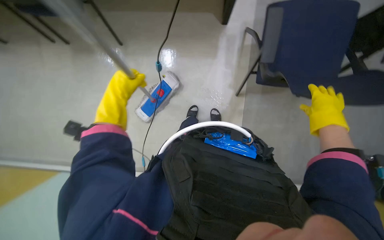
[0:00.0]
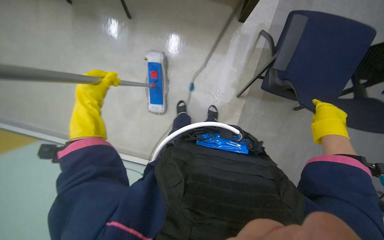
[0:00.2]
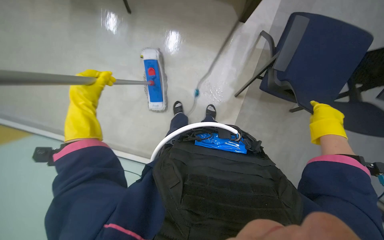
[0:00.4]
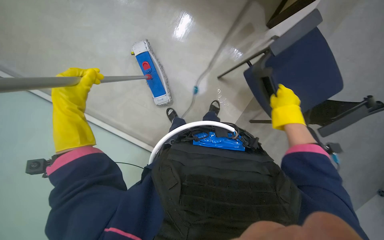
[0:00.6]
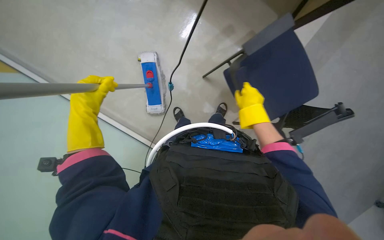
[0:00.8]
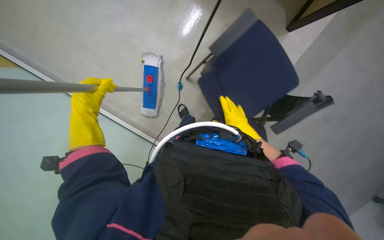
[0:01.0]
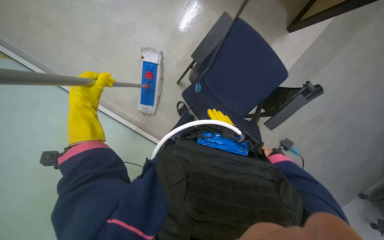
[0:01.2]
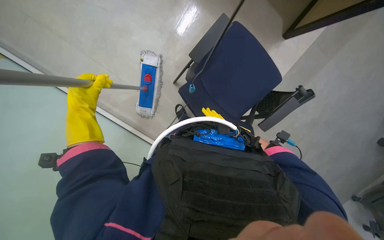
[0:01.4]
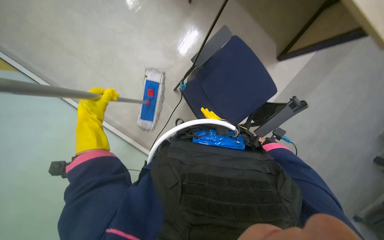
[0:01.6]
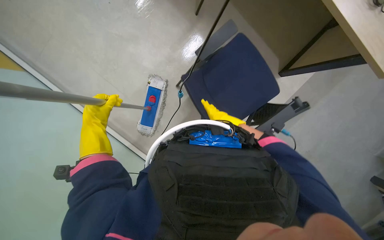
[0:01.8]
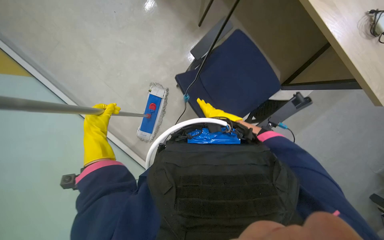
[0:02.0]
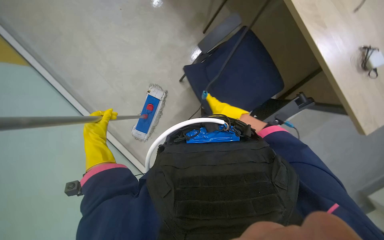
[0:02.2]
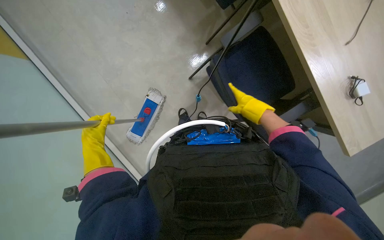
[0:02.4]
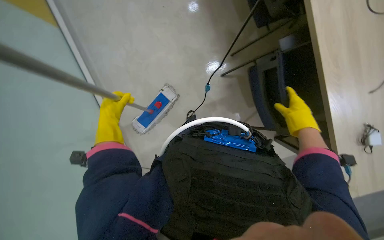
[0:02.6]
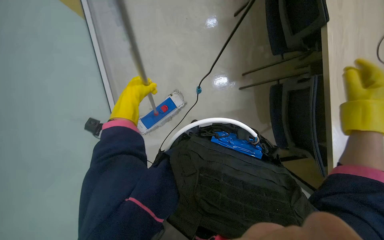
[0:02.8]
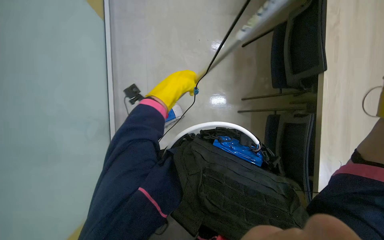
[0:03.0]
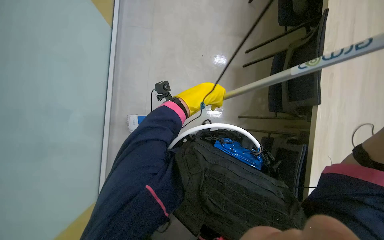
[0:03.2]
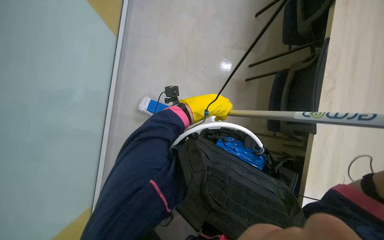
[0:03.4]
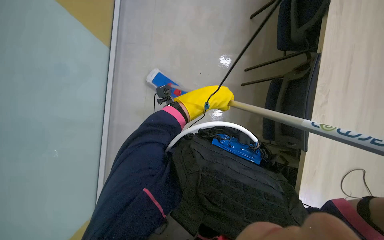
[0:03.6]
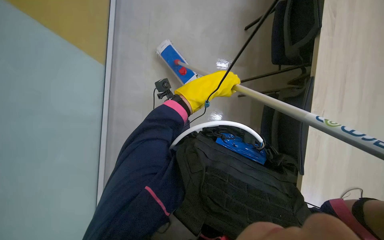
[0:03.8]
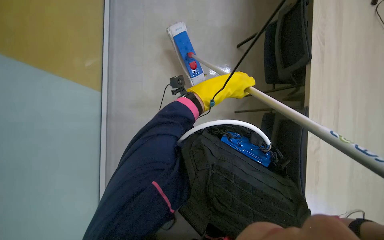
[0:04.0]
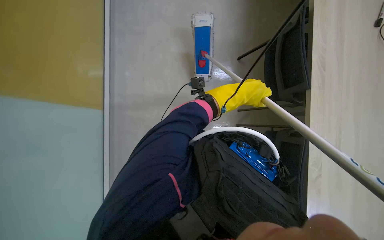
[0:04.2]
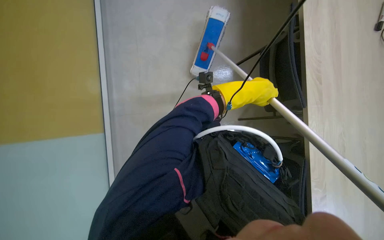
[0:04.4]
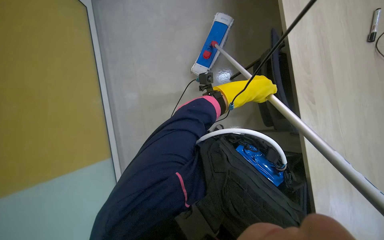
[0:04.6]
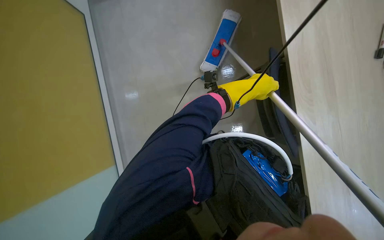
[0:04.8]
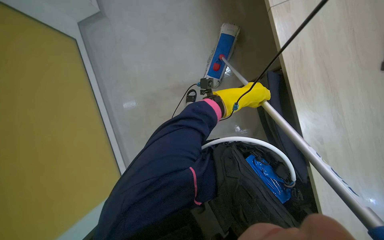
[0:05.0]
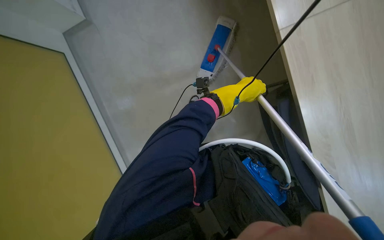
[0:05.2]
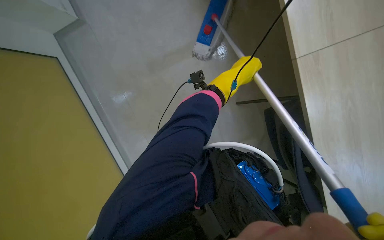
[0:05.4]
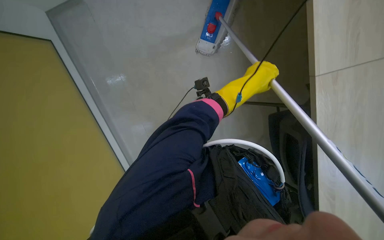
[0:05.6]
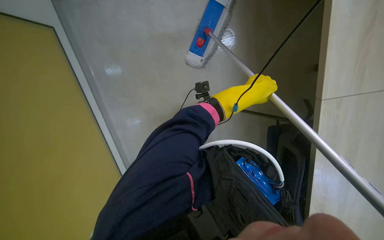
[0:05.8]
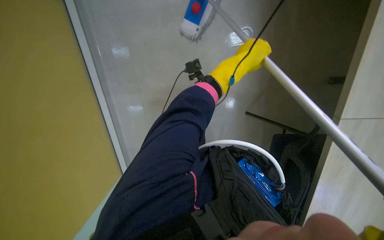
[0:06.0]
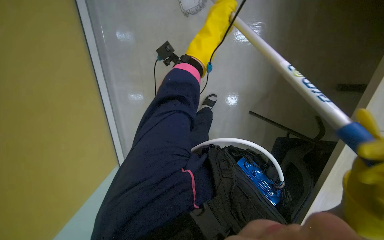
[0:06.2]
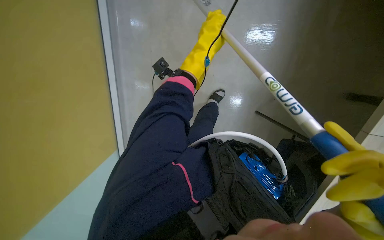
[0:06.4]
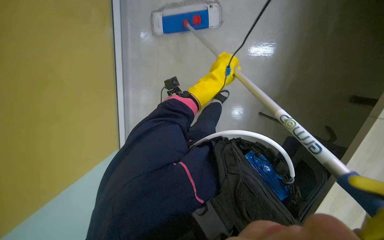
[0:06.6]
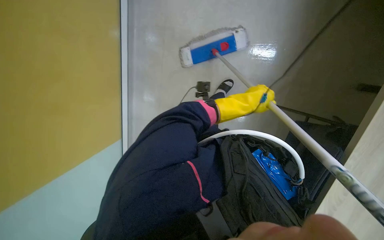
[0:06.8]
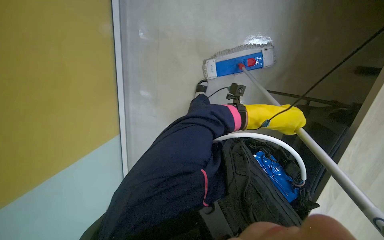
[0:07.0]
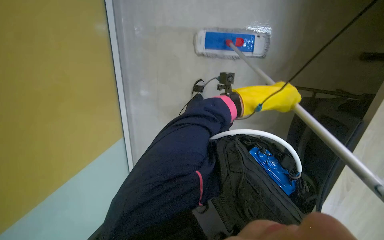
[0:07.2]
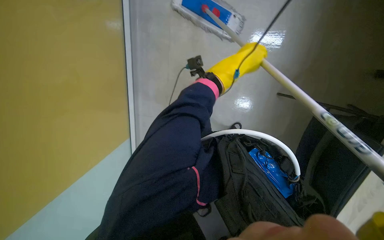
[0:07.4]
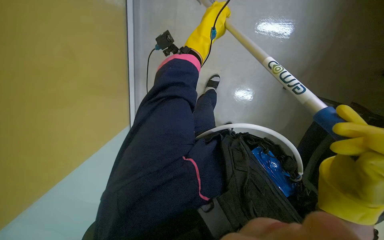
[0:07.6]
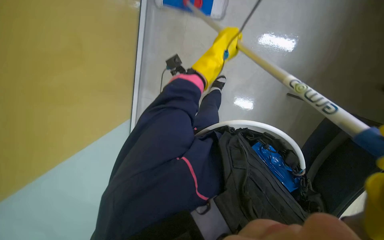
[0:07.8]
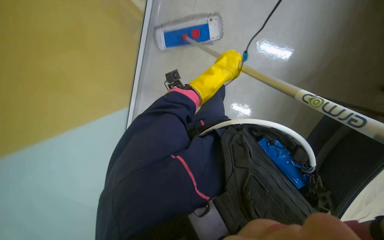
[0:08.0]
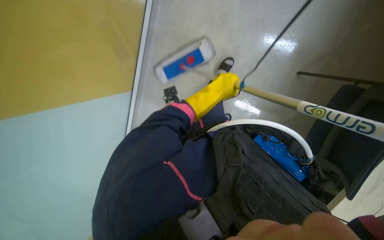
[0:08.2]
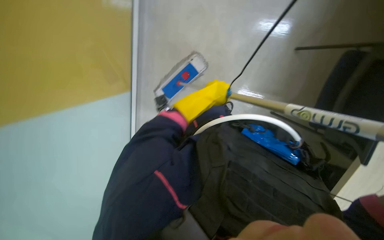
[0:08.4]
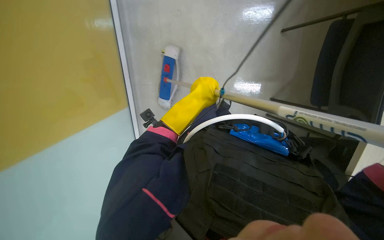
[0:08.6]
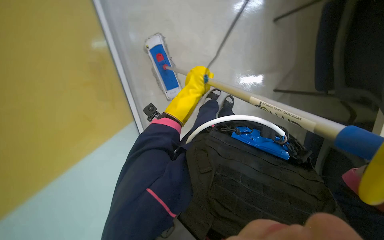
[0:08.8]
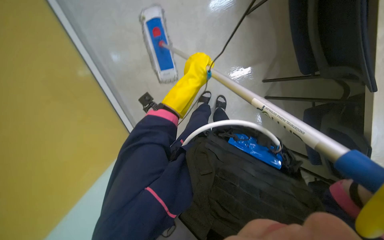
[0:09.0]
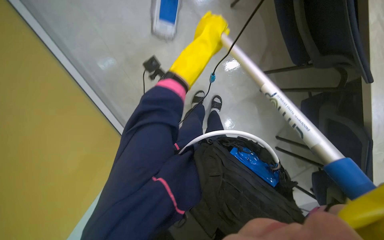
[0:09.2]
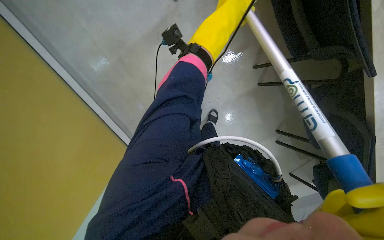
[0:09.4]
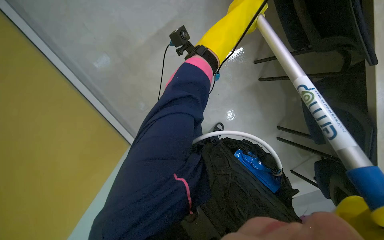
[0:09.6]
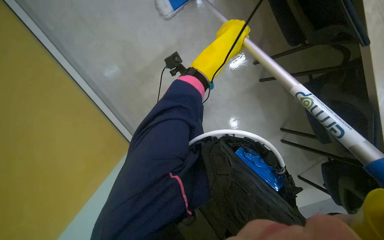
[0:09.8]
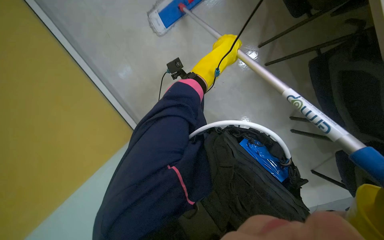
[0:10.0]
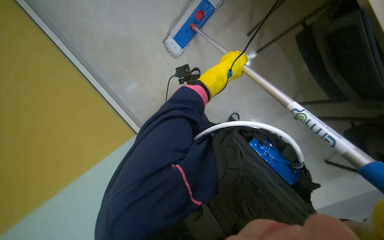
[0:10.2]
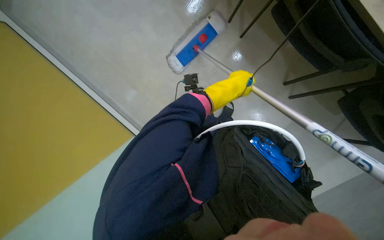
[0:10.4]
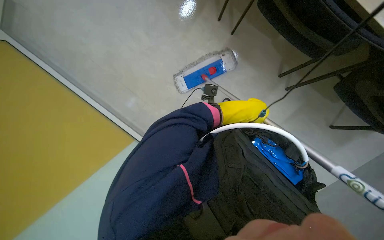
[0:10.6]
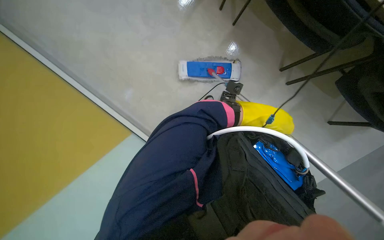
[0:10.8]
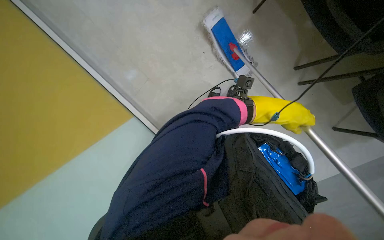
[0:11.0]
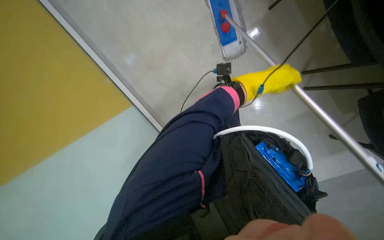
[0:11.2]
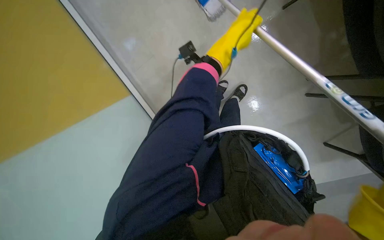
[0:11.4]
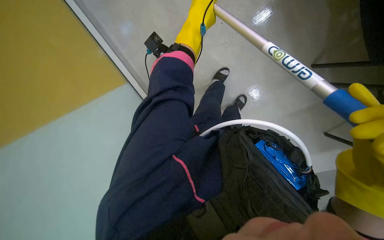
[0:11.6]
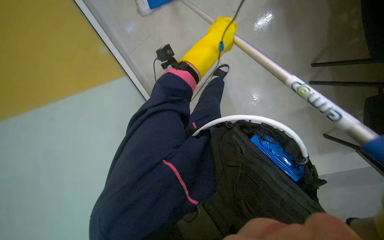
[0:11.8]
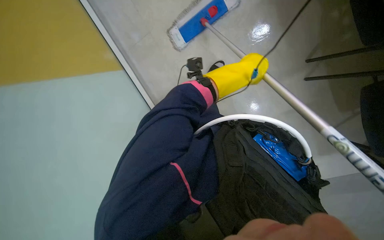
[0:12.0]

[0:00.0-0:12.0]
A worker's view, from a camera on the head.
Job: mopping floor.
The whole recording: Mopping office floor. The worker mops the office floor, moving chairs to clean under desks.
0:00.0 to 0:01.6: The right hand travels to the left and farther from the camera by roughly 25 cm.
0:01.6 to 0:03.0: The wearer looks approximately 20 degrees further upward. The scene turns about 35 degrees clockwise in the picture.
0:03.0 to 0:04.4: The camera pitches upward, by approximately 15 degrees. The scene turns approximately 25 degrees clockwise in the picture. The left hand is displaced to the right by approximately 10 cm.
0:06.0 to 0:07.6: The left hand moves up and down the picture over roughly 25 cm, changing direction 2 times.
0:07.6 to 0:09.0: The view tips upward by some 20 degrees. Everything in view rotates approximately 30 degrees counterclockwise.
0:10.4 to 0:12.0: The view tips downward by about 15 degrees. The left hand moves left and right over about 25 cm, changing direction 2 times.

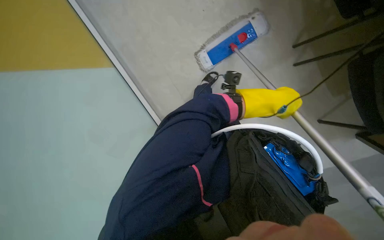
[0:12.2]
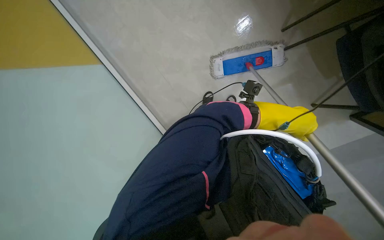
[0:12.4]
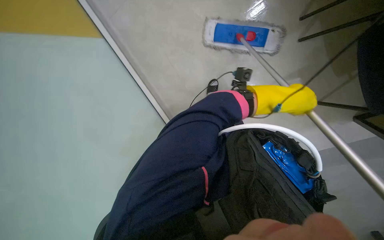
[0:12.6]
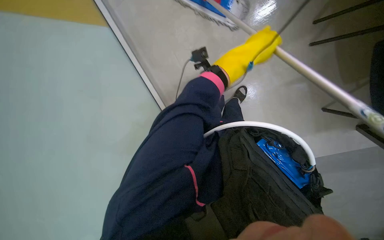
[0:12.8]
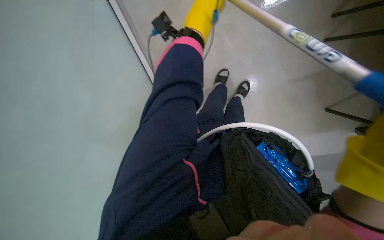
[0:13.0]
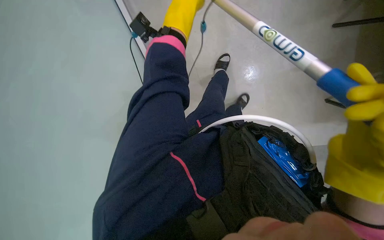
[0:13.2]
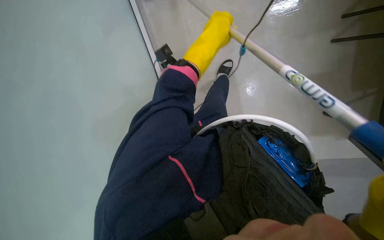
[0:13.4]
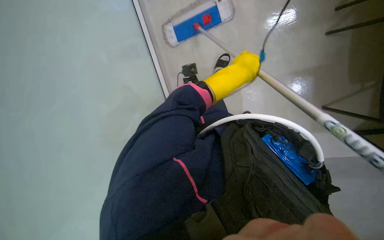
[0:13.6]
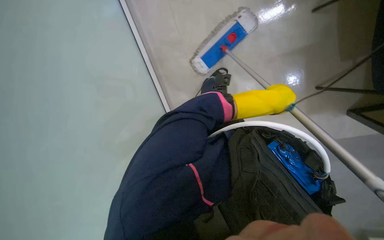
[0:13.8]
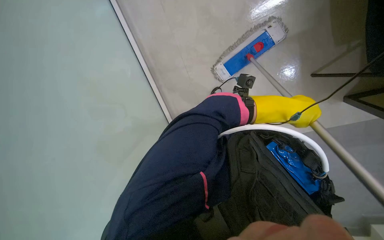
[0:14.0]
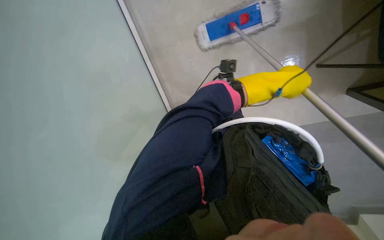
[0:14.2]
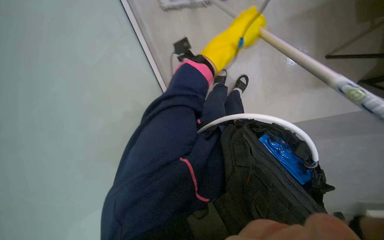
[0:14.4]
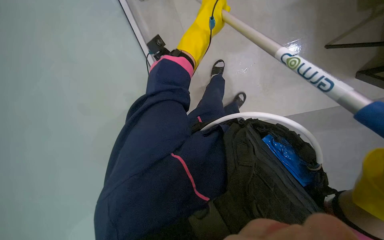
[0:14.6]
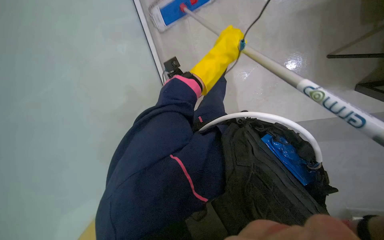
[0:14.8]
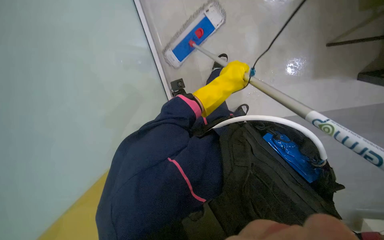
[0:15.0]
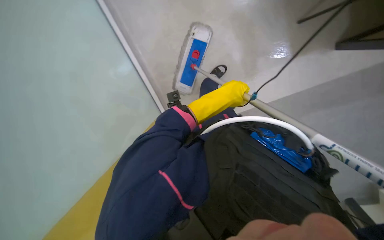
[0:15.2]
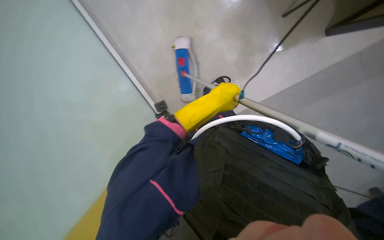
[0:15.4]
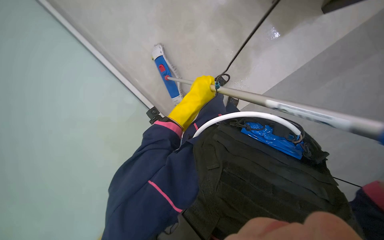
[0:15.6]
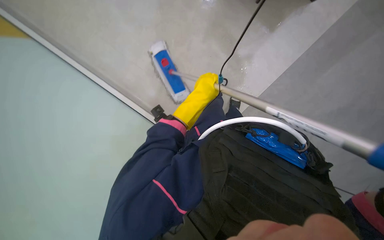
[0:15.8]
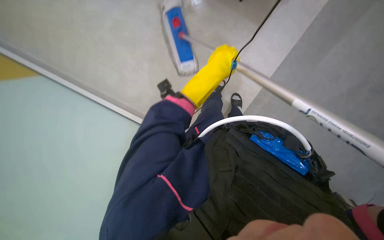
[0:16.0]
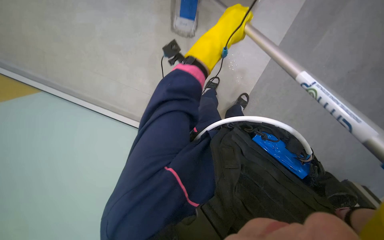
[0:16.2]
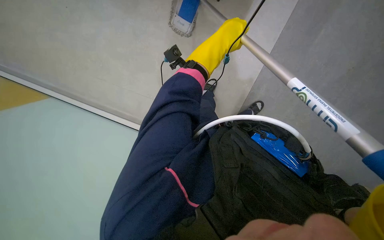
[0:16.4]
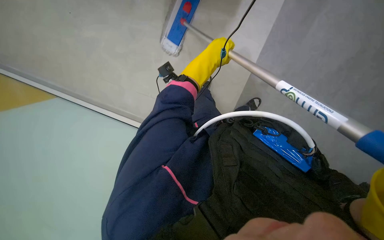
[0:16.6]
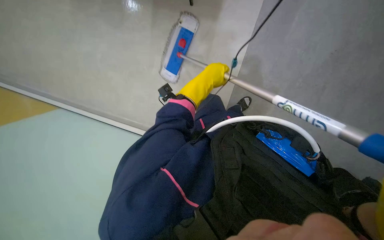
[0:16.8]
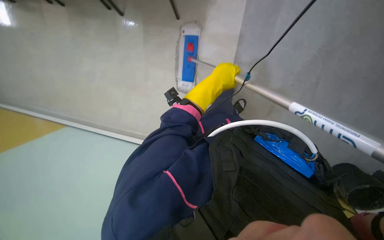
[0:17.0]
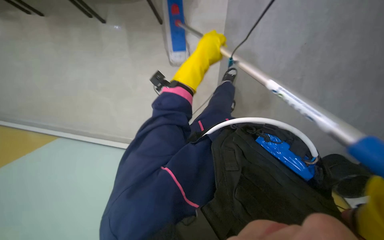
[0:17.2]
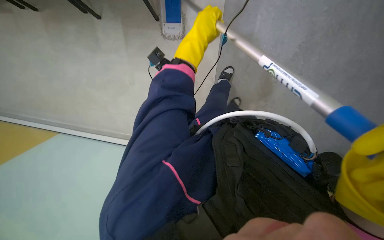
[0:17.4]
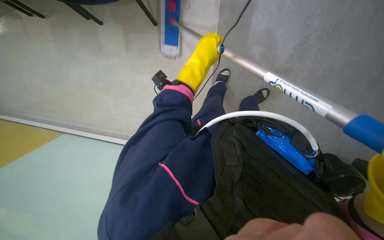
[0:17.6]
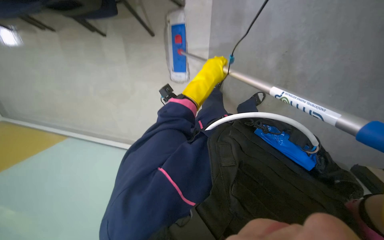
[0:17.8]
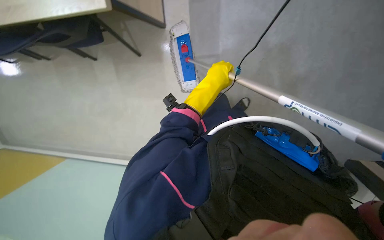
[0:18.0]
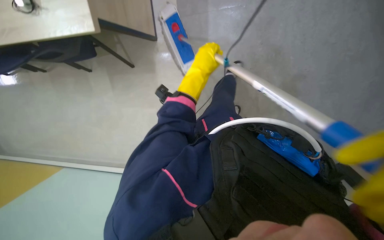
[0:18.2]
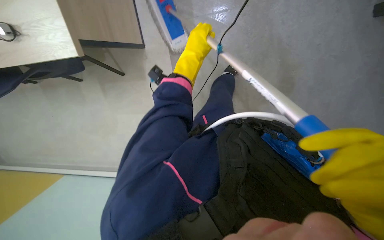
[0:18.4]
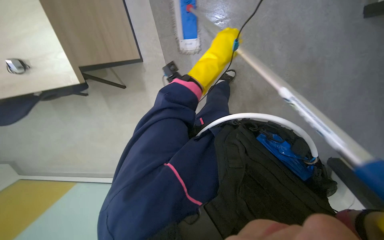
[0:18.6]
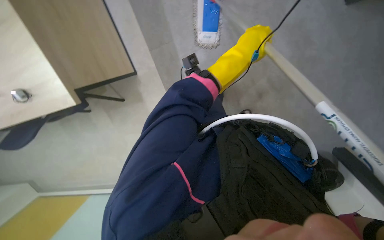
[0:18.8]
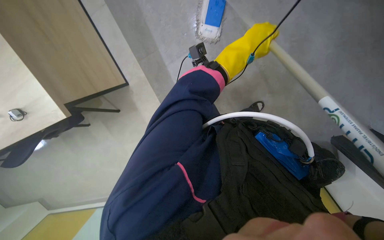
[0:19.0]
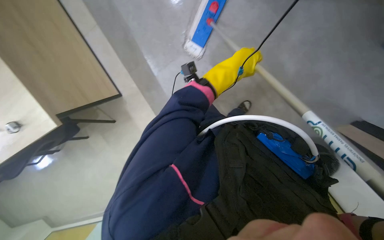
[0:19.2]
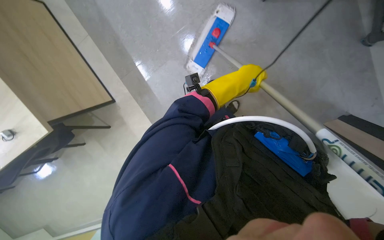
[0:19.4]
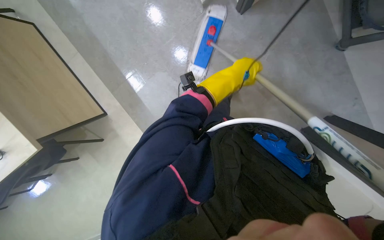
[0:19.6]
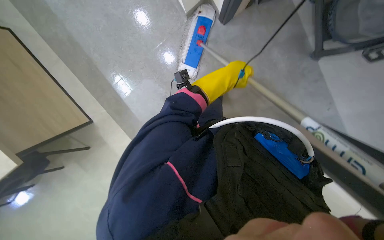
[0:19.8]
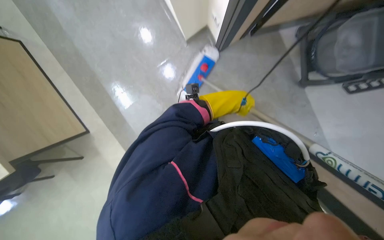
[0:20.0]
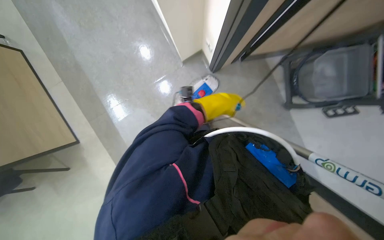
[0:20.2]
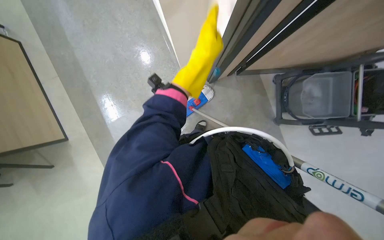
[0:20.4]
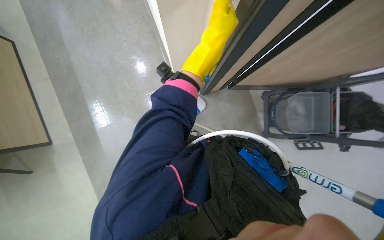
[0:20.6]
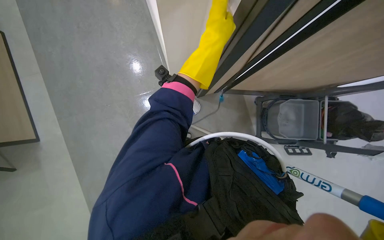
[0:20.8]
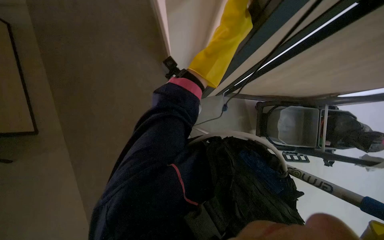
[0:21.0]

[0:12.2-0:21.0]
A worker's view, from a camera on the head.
Job: mopping floor.
The whole recording: Mopping office floor. The worker mops the office floor, moving chairs to clean under desks.
0:12.2 to 0:13.6: The left hand reaches some 30 cm up the picture, then returns.
0:15.2 to 0:16.6: The left hand travels up the picture by about 10 cm.
0:18.0 to 0:19.6: The scene turns some 25 degrees counterclockwise in the picture. The left hand moves to the right, roughly 20 cm.
0:19.6 to 0:21.0: The camera sweeps to the right, by approximately 20 degrees. The view tips upward by some 30 degrees. The left hand goes roughly 25 cm up the picture.
